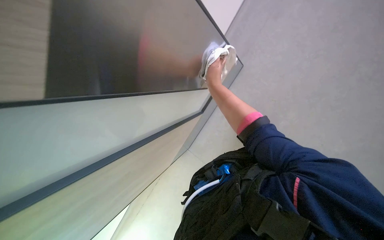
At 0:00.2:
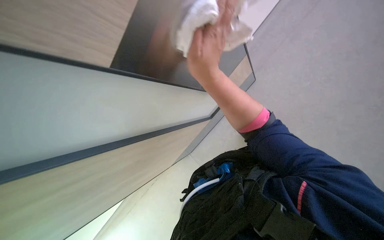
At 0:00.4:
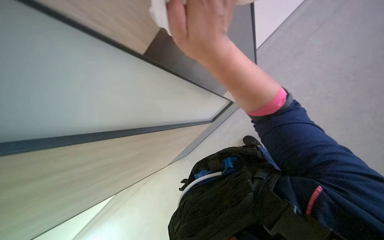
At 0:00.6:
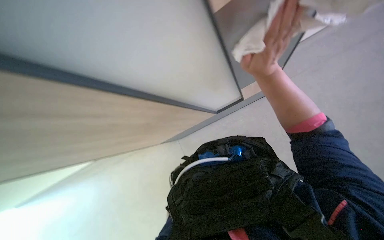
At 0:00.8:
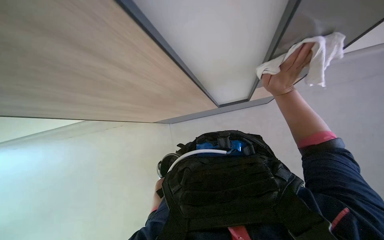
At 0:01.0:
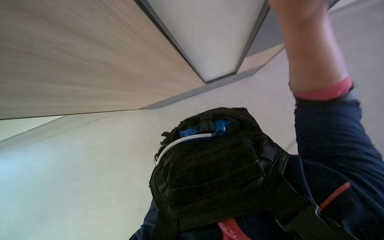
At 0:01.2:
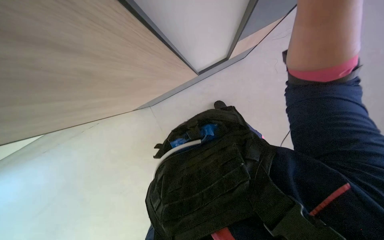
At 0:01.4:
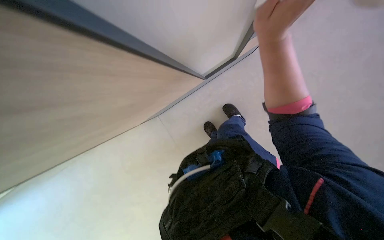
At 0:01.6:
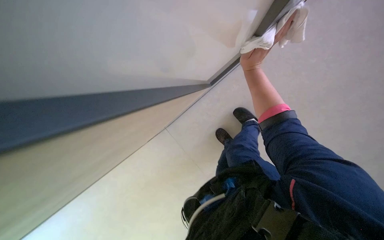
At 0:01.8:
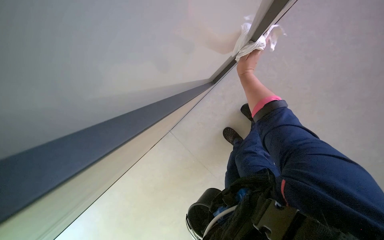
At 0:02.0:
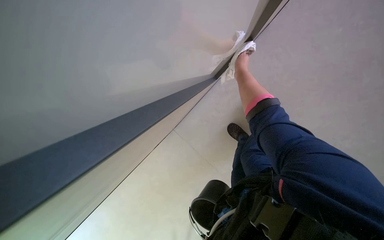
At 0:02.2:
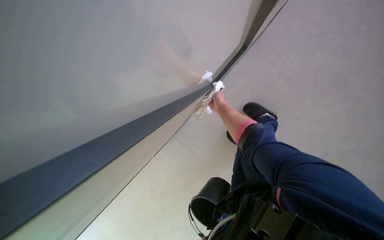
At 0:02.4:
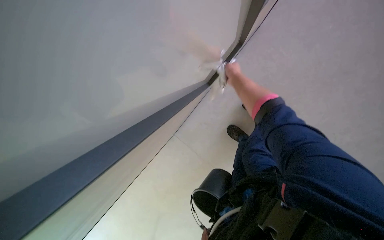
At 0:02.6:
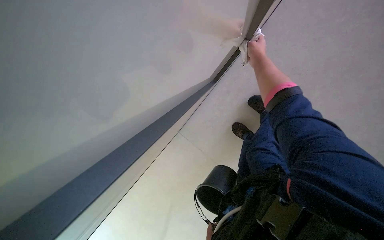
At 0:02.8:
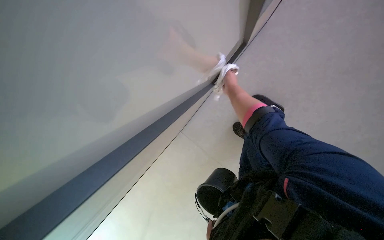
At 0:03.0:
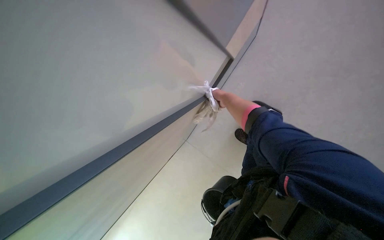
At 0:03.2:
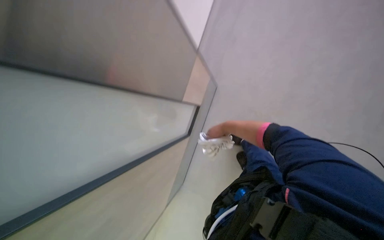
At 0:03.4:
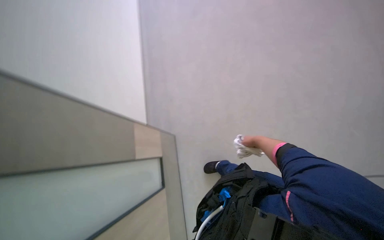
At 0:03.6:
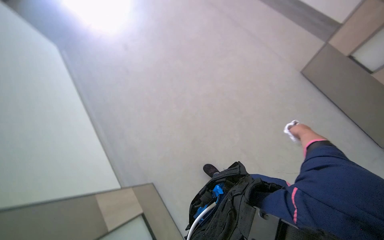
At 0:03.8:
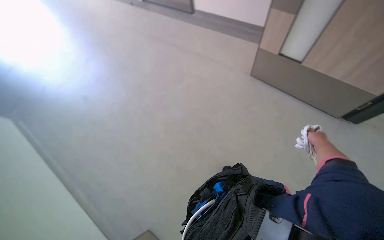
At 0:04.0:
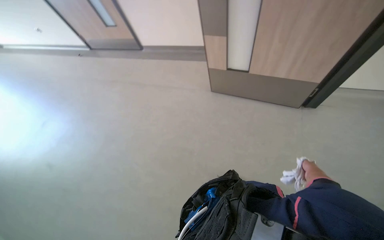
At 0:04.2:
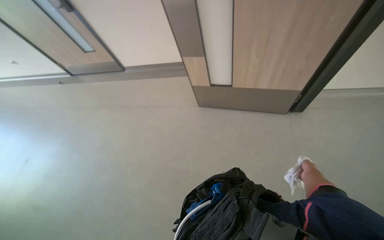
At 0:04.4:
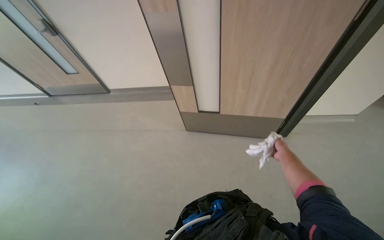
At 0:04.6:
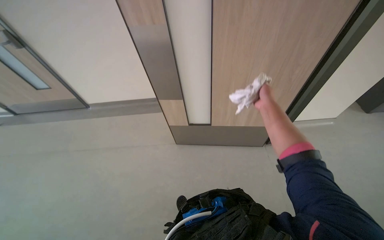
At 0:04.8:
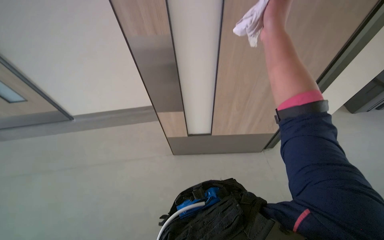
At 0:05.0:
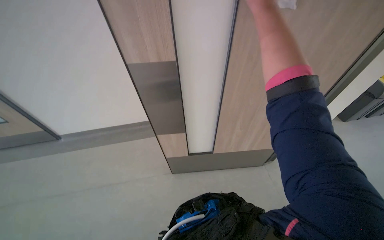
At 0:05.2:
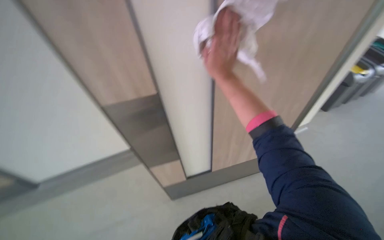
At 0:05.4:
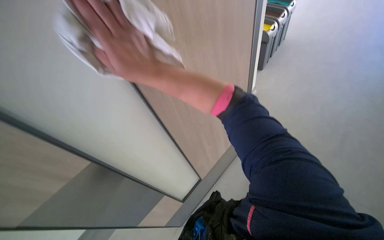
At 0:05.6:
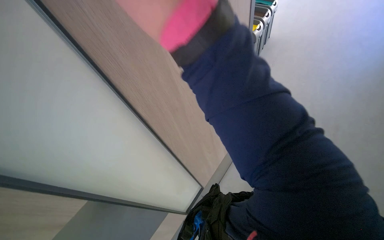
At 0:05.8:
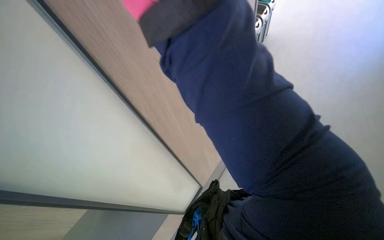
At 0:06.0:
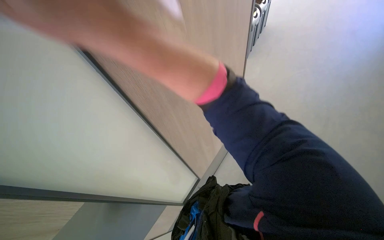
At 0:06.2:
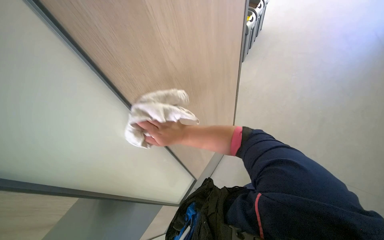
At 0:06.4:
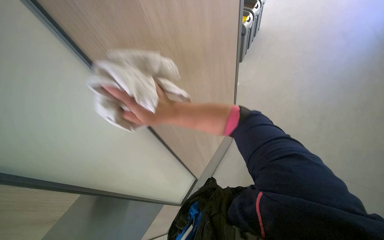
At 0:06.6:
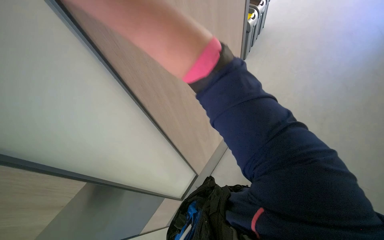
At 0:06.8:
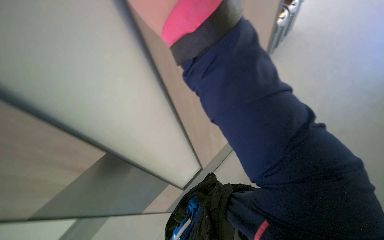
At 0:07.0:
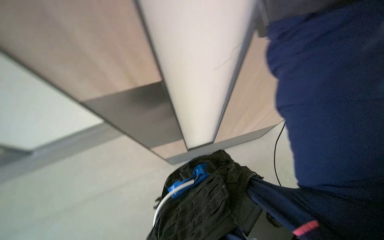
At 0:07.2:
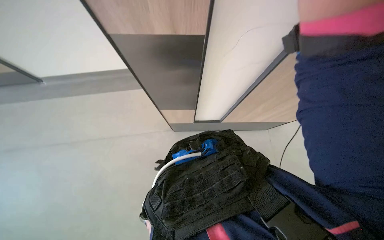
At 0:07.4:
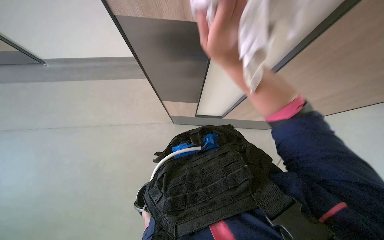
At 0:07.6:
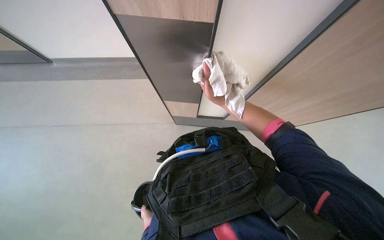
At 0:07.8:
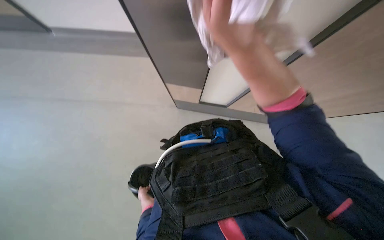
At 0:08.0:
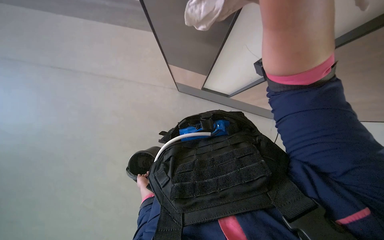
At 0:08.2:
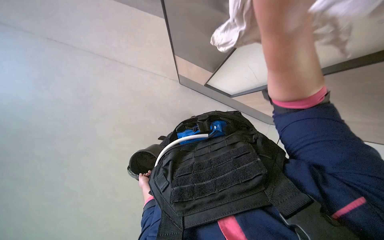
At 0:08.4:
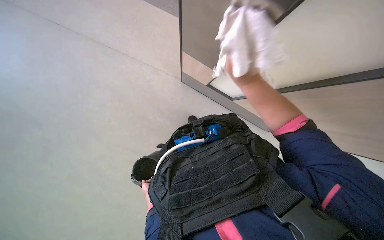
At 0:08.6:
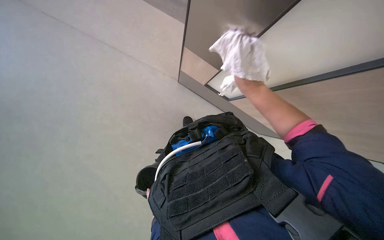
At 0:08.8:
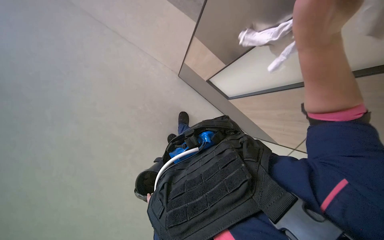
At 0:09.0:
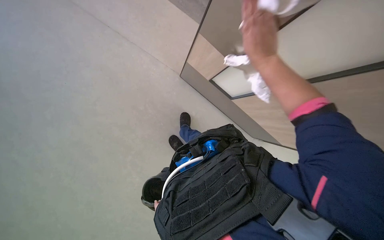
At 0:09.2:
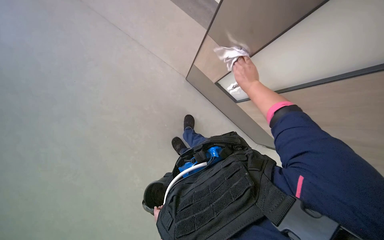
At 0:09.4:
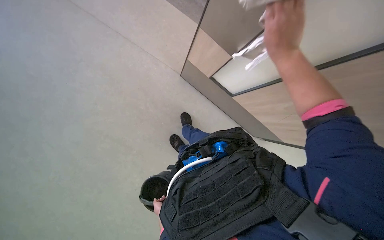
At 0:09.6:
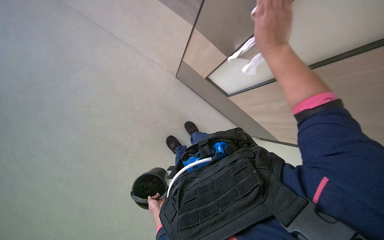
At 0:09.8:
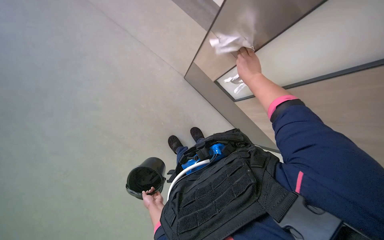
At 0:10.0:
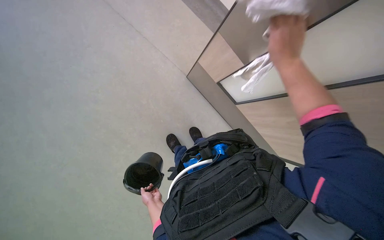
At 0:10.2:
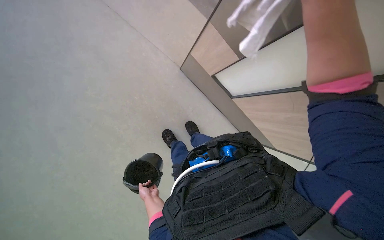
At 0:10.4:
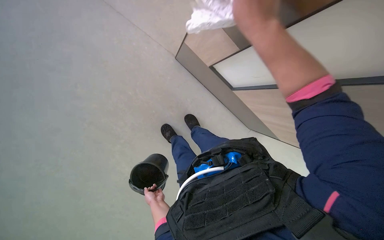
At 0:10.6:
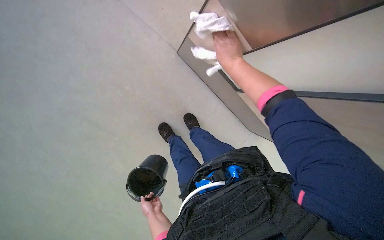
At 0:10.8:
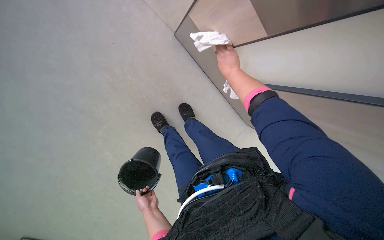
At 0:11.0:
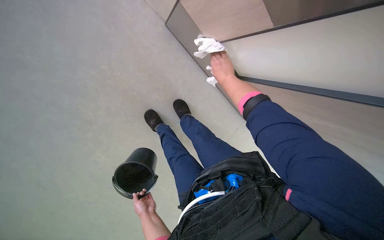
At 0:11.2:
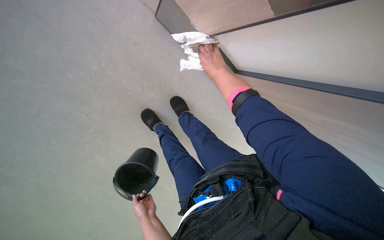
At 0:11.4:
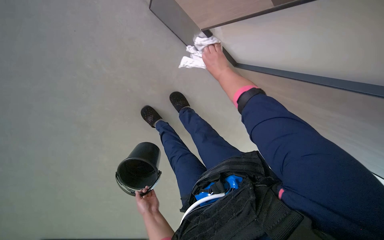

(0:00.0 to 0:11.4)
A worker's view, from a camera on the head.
Job: wiping surfaces.
The whole recording: Wiping door panels. The worker wipes the door panels with a white cloth.
0:00.0 - 0:01.4: The right hand goes approximately 20 cm to the right.
0:01.4 - 0:02.8: The right hand is displaced down the picture by some 10 cm.
0:02.8 - 0:04.2: The head travels some 60 cm. The wearer's head swings approximately 95 degrees to the right. The wearer looks about 40 degrees further upward.
0:04.2 - 0:05.6: The camera travels about 50 cm. The head turns to the right by approximately 45 degrees. The view tilts some 15 degrees upward.
0:08.6 - 0:10.0: The right hand goes nearer and farther, some 15 cm each way, reversing 2 times.

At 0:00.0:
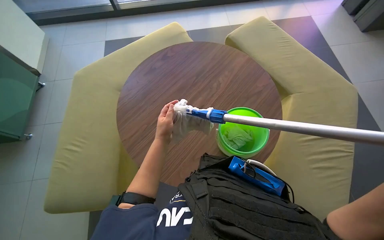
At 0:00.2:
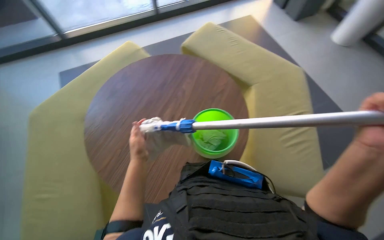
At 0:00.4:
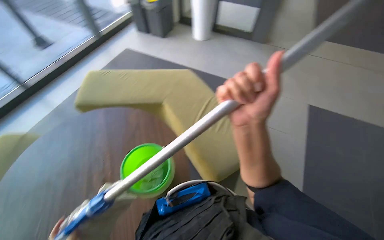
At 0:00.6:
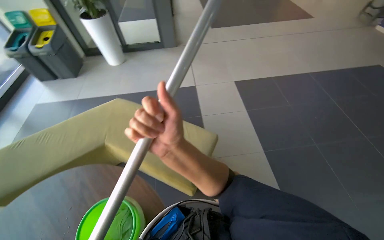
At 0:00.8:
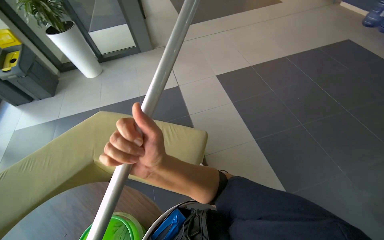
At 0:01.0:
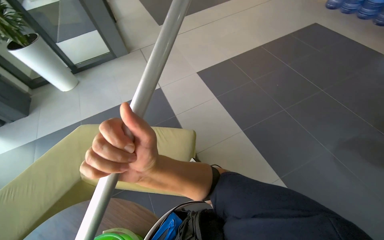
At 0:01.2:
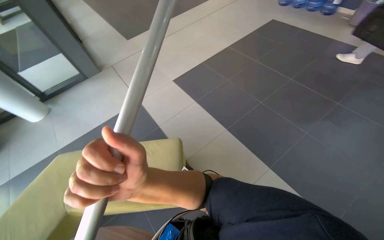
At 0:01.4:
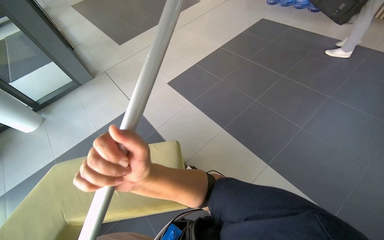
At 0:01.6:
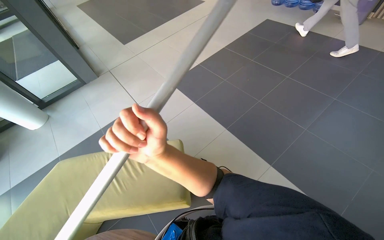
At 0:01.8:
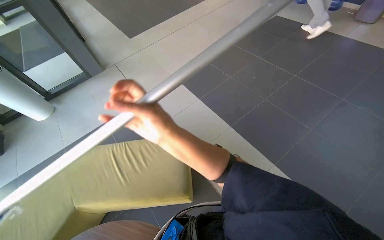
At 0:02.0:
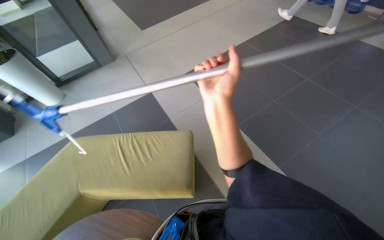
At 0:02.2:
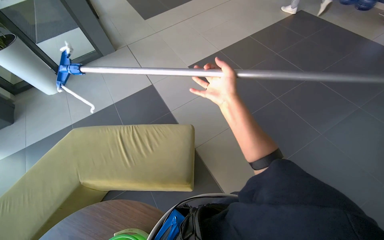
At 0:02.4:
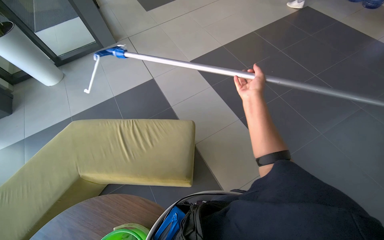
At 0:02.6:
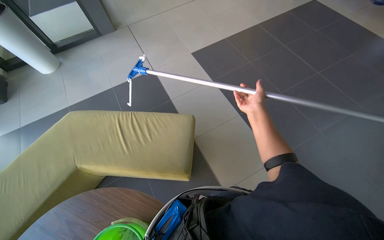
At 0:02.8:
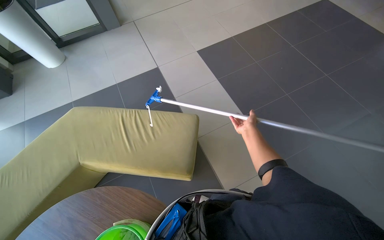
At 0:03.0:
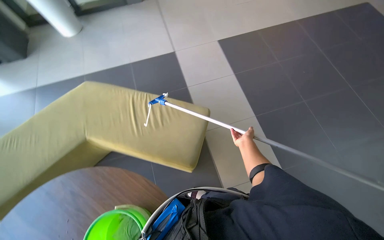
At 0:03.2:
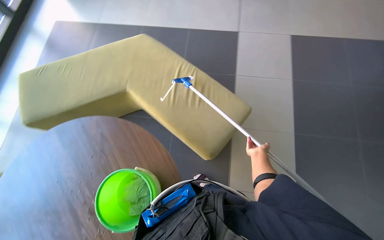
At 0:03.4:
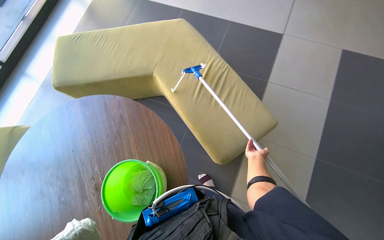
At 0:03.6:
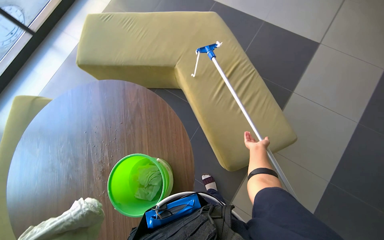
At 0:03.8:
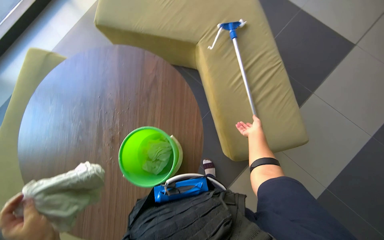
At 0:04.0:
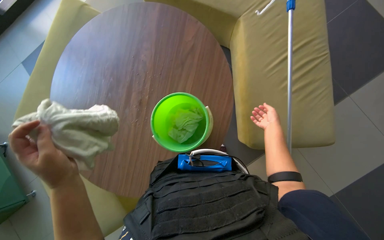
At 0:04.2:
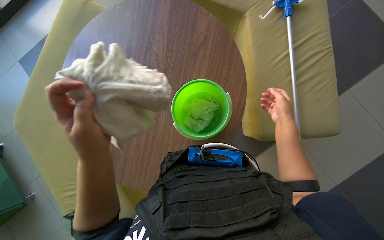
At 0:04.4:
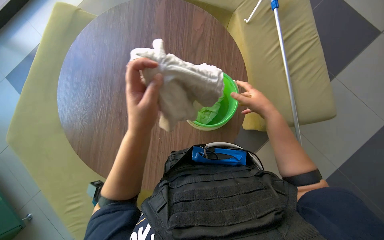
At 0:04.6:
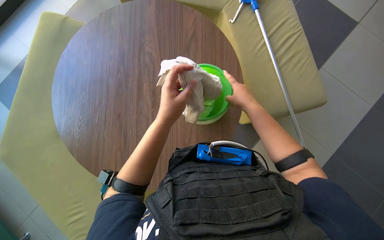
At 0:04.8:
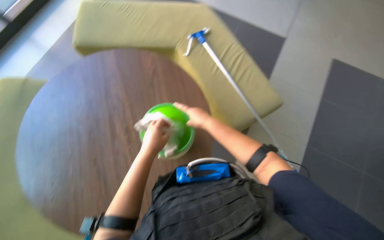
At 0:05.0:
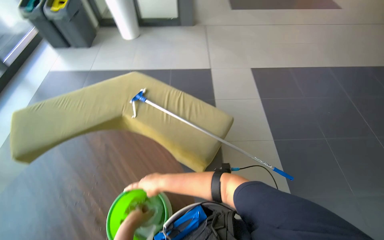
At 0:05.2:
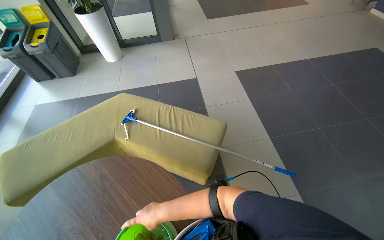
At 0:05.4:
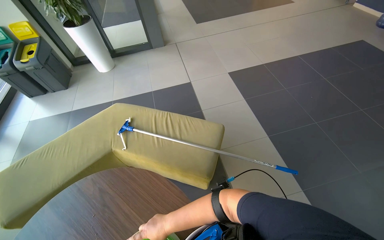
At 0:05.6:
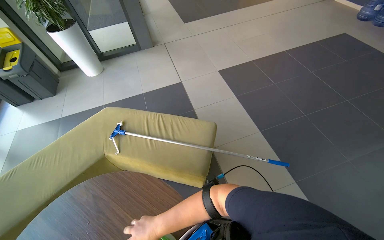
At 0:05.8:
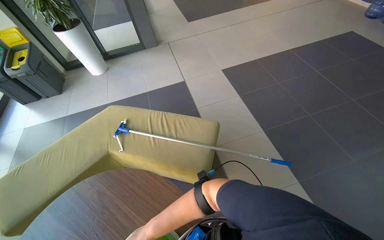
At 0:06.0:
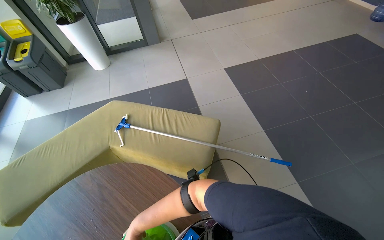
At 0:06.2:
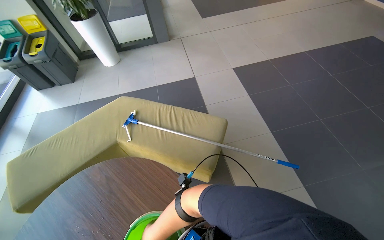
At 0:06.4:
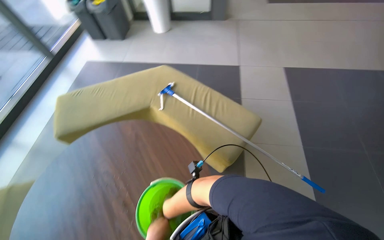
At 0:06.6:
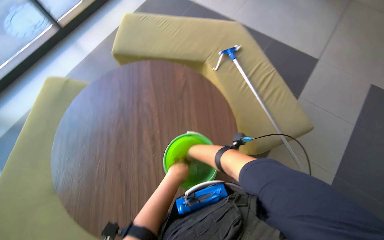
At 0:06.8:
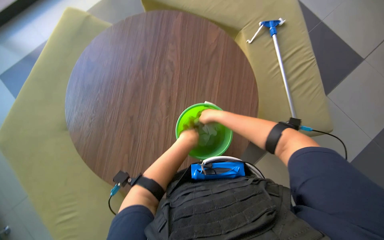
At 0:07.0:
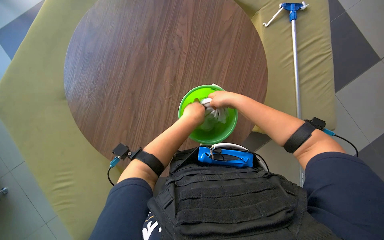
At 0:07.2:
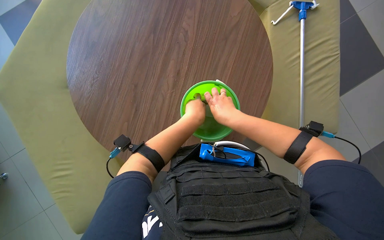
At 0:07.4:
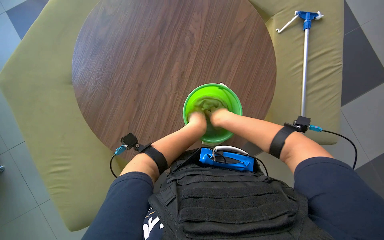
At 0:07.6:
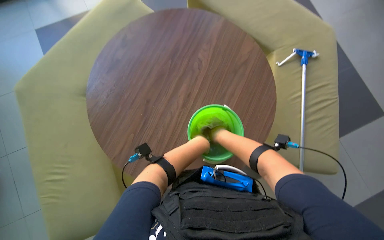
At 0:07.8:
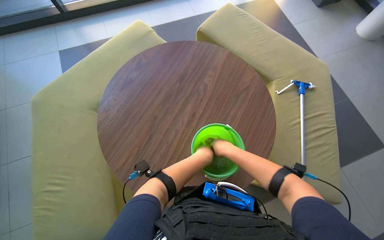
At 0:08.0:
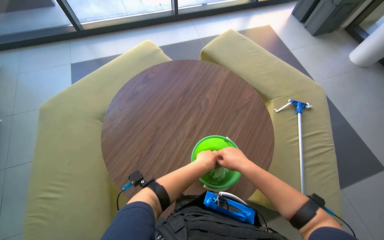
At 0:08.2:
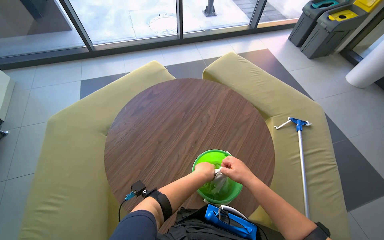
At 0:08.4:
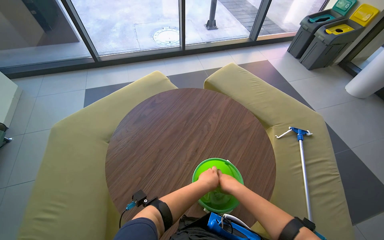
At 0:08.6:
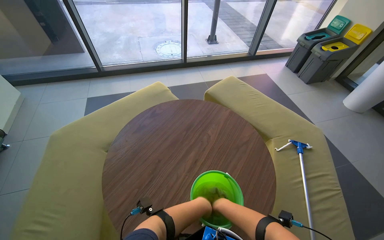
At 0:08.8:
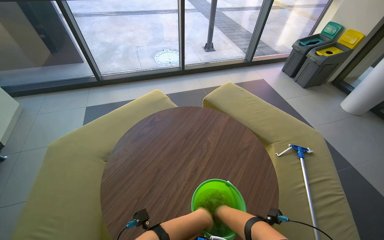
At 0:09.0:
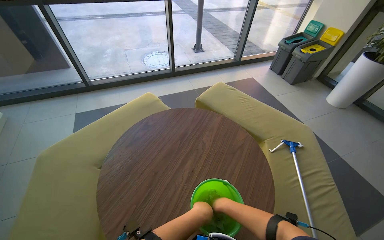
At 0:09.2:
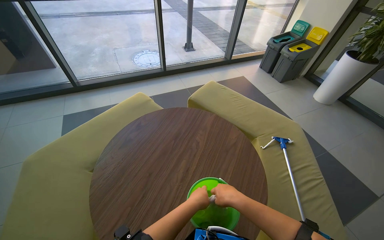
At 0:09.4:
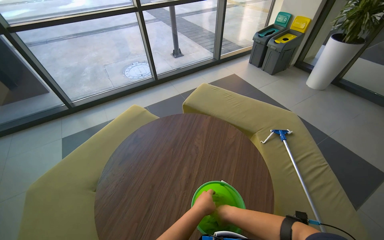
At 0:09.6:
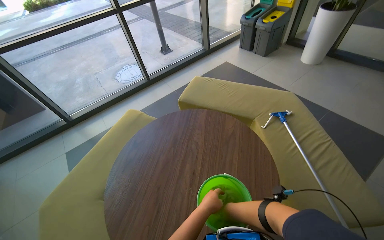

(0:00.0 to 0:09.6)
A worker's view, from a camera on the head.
Job: preparing cleaning supplies.
The whole recording: Preparing cleaning tools. The worker removes and wrings cloths, then attaches a clean cloth to the mop head.
0:01.6 - 0:03.2: The head rotates approximately 45 degrees to the left. The camera pitches downward, by some 20 degrees.
0:03.2 - 0:04.8: The head turns to the left by about 40 degrees. The wearer looks some 20 degrees further downward.
0:06.4 - 0:08.0: The head turns to the left by some 65 degrees.
0:08.0 - 0:09.6: The wearer looks roughly 15 degrees further upward.
